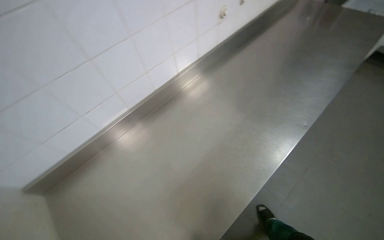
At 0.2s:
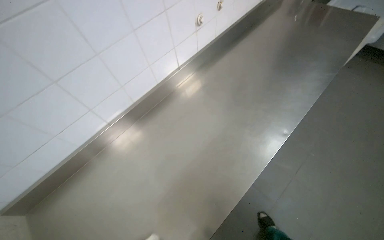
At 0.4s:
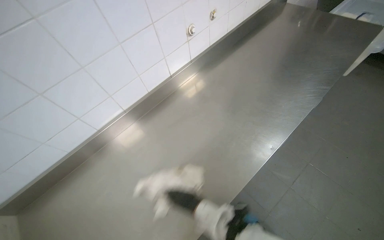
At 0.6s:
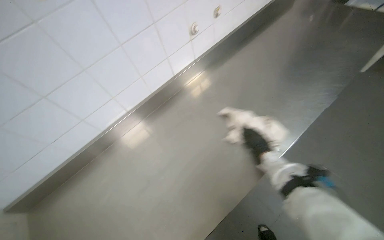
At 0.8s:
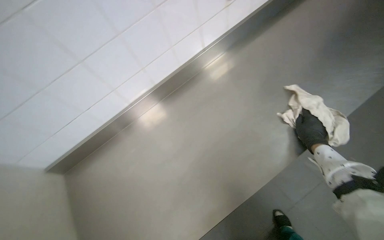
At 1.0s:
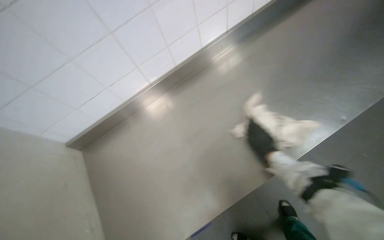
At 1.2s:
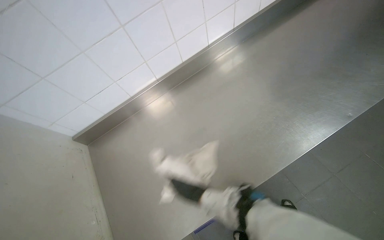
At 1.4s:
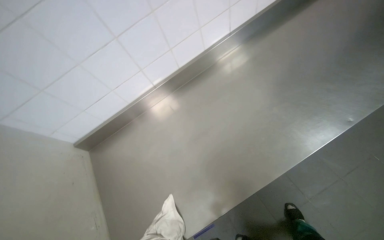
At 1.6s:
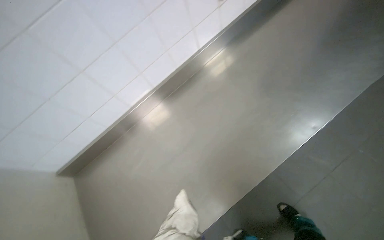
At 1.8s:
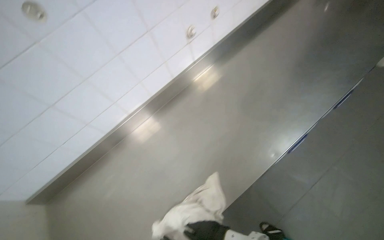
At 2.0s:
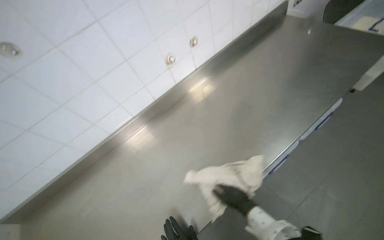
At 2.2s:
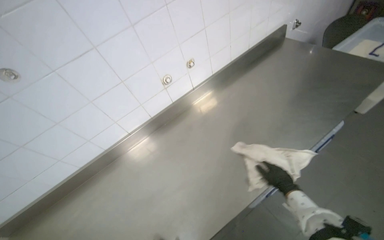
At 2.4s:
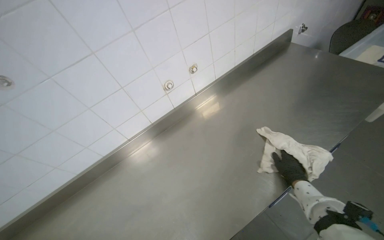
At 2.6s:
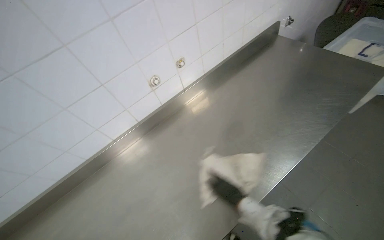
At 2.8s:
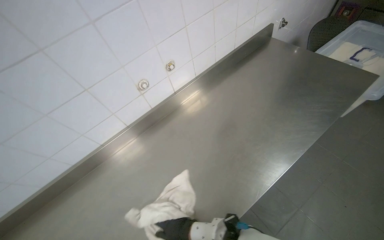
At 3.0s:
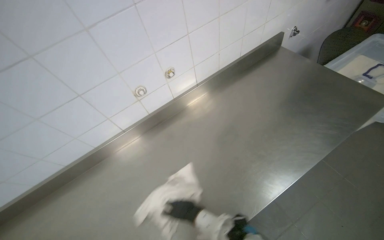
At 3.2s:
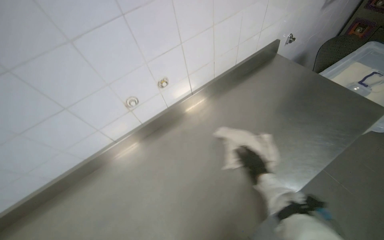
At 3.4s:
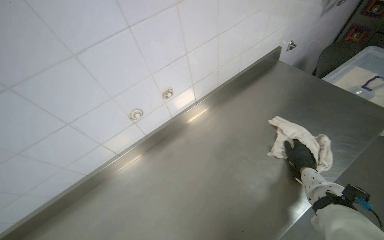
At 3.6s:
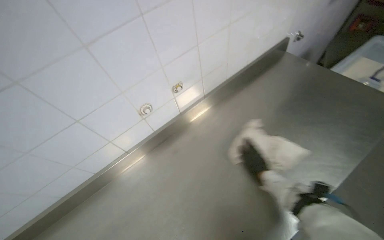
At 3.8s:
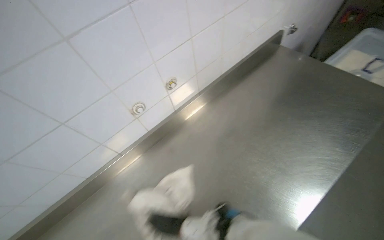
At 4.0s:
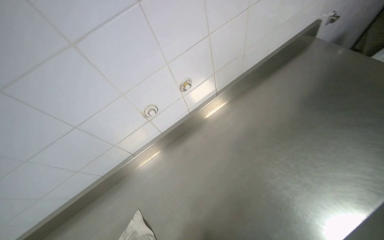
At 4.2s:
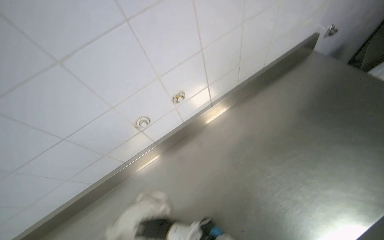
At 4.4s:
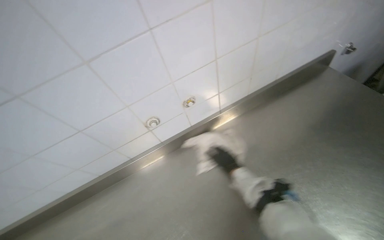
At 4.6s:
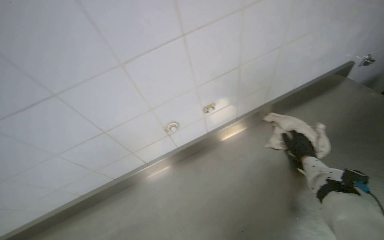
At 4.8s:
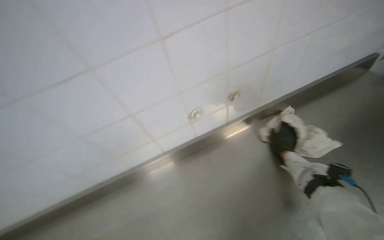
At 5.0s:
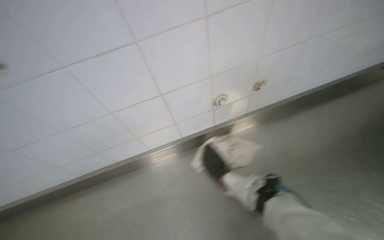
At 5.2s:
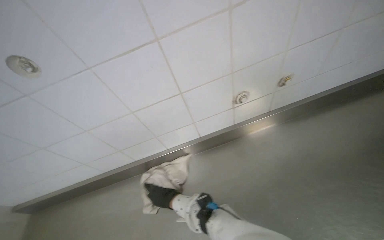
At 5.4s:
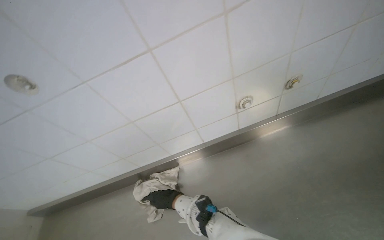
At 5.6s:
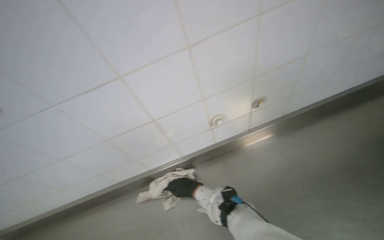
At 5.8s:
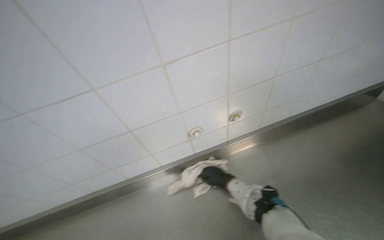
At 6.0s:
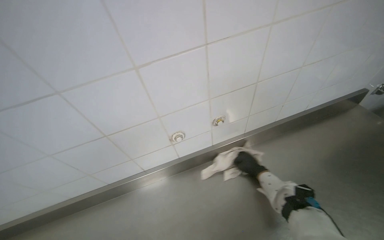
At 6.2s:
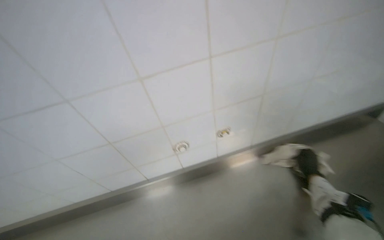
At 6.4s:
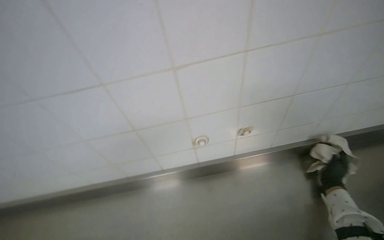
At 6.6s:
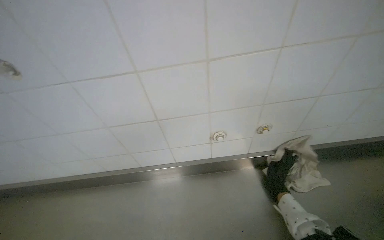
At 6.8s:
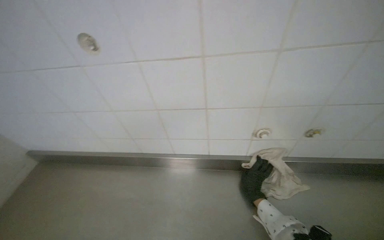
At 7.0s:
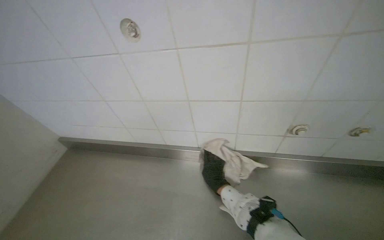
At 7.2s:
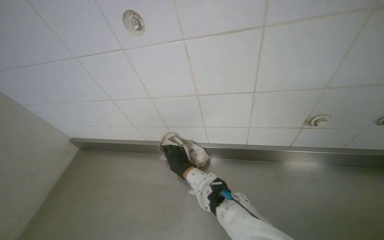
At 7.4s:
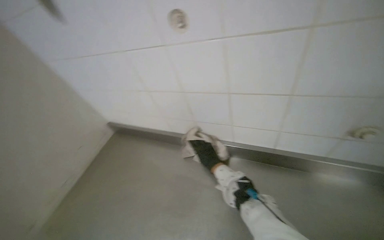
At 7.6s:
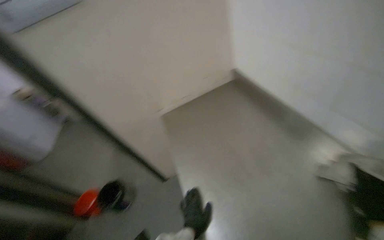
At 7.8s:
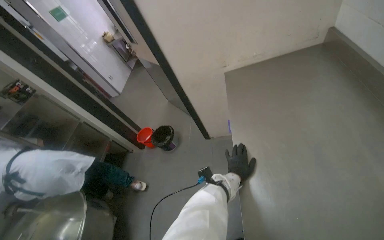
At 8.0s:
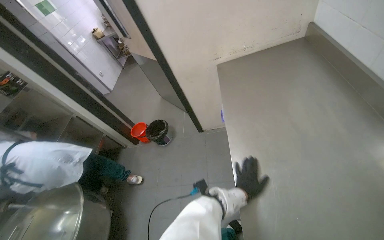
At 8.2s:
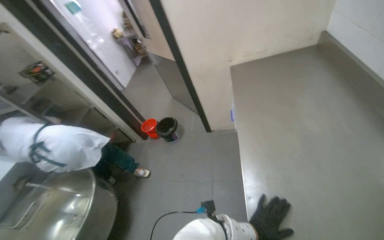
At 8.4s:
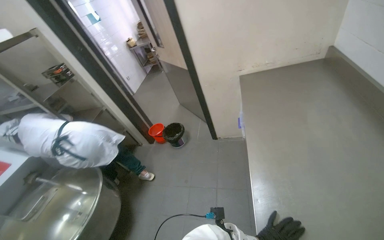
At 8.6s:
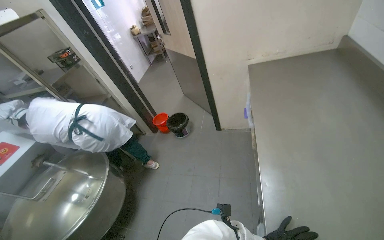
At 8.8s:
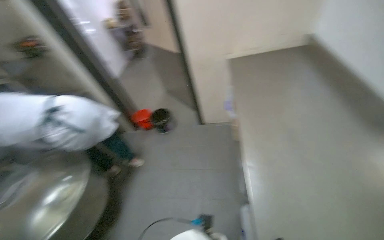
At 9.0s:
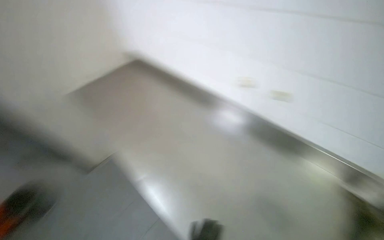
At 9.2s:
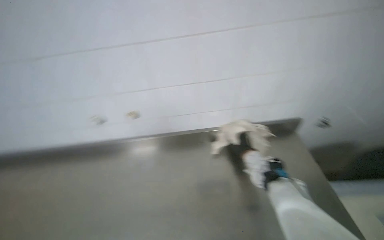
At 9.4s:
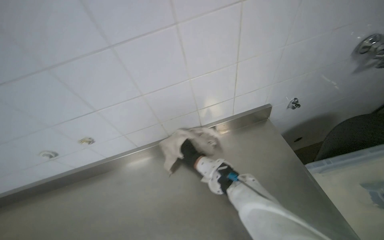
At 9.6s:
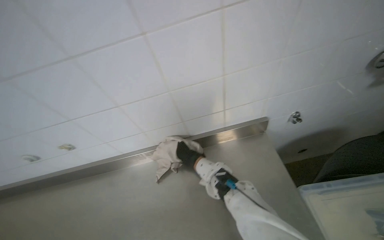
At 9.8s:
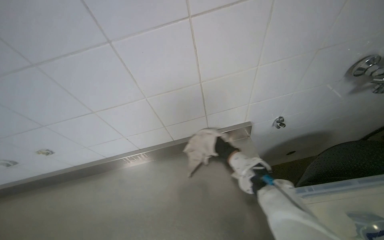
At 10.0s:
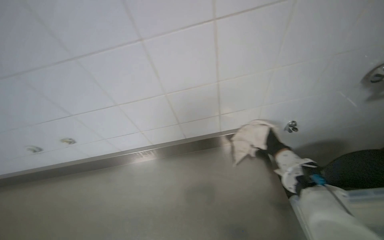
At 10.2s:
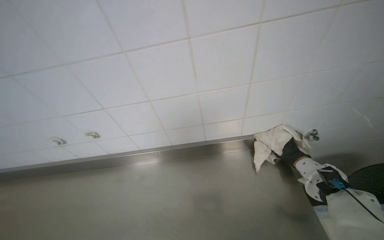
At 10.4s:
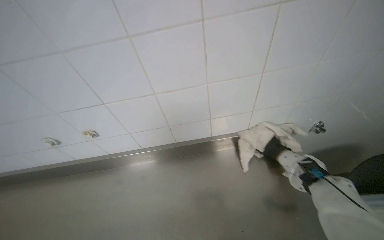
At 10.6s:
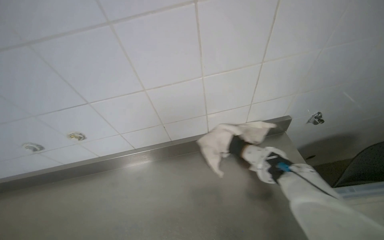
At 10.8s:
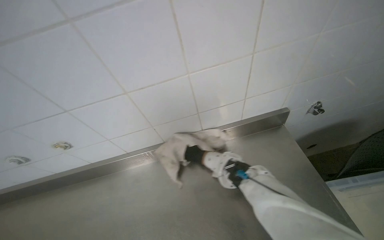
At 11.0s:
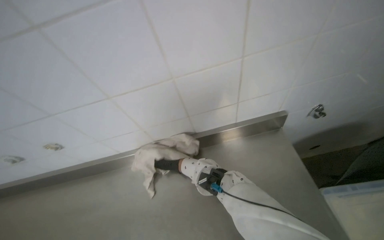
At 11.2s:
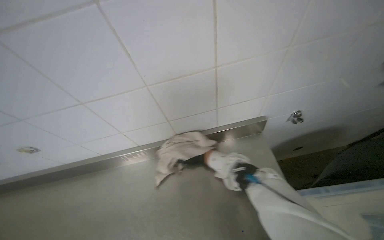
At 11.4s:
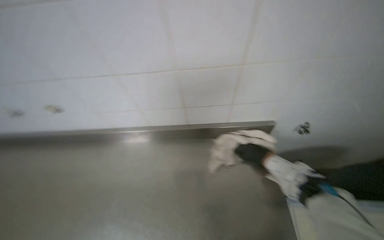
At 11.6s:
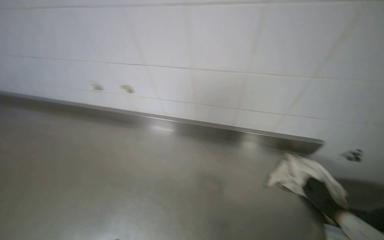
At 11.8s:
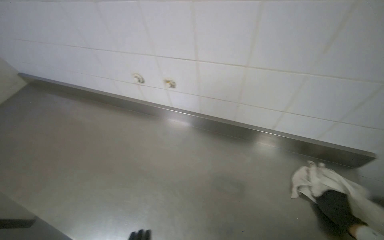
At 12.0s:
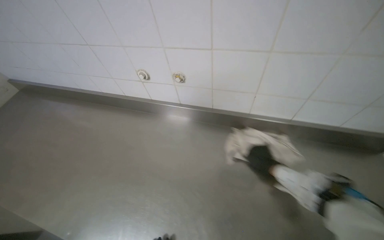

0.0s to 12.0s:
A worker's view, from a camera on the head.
Job: wiping surfaces.
The whole recording: Wiping metal counter. The worker wipes a long metal counter with a cloth.
6.0s to 7.6s: The head rotates some 40 degrees to the left.

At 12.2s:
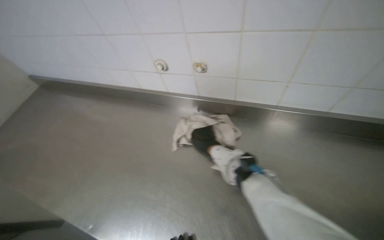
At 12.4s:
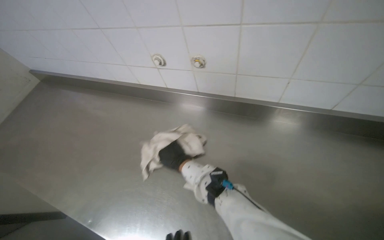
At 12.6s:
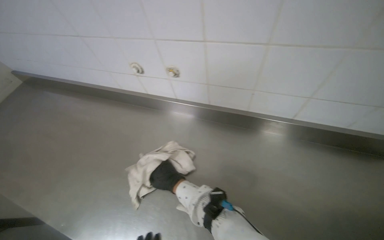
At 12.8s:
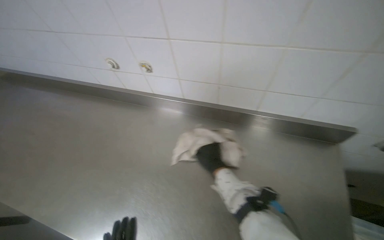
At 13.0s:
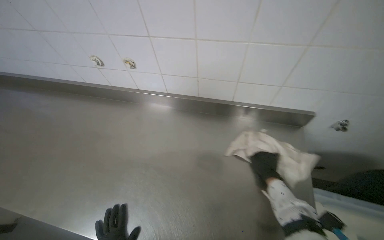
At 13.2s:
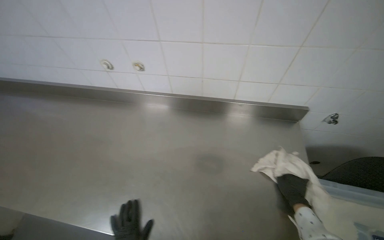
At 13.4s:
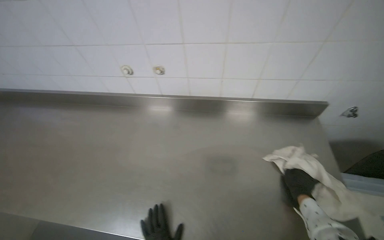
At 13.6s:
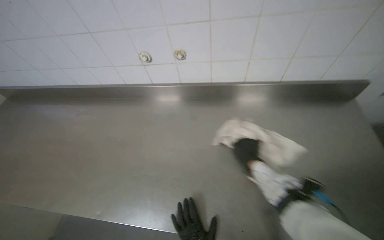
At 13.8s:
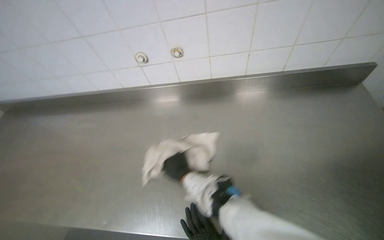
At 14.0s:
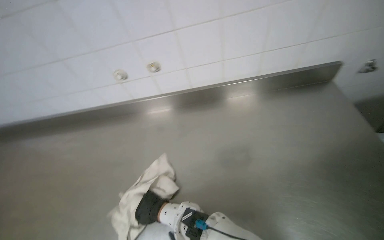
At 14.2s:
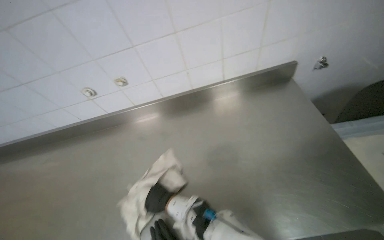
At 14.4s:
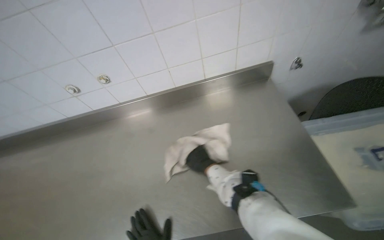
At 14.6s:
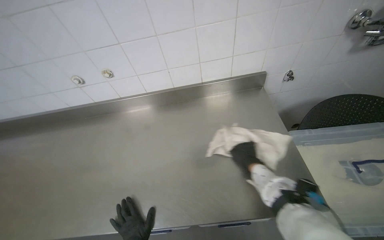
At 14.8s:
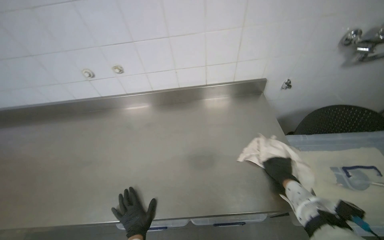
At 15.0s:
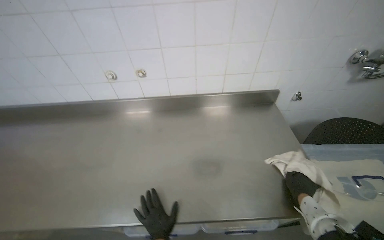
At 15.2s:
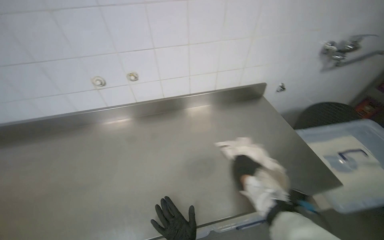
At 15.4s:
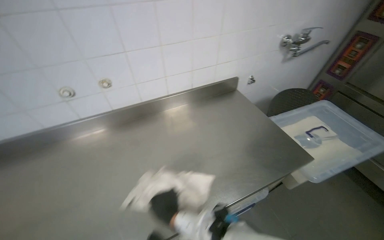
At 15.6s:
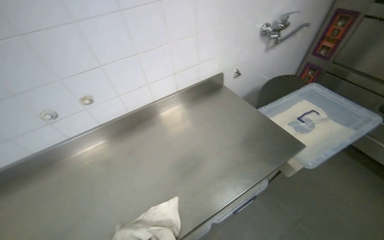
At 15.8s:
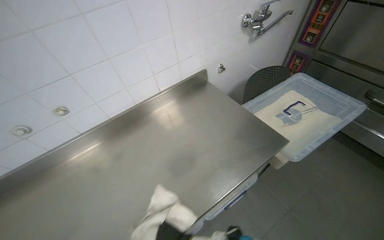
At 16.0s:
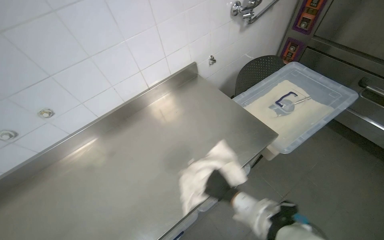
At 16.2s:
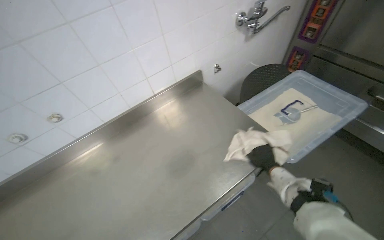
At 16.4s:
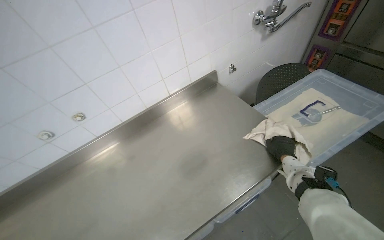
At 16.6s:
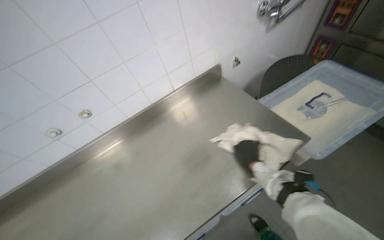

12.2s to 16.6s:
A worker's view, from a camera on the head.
Job: wiping surfaces.
The whole recording: Wiping metal counter. The worker wipes a long metal counter with a cloth.
12.2s to 13.6s: The head rotates roughly 20 degrees to the left. The right hand goes left and right, approximately 50 cm each way, reversing 2 times.
13.6s to 15.2s: The wearer looks about 20 degrees further to the right. The camera pitches upward, by roughly 15 degrees. The right hand swings left and right, approximately 50 cm each way, with 2 reversals.

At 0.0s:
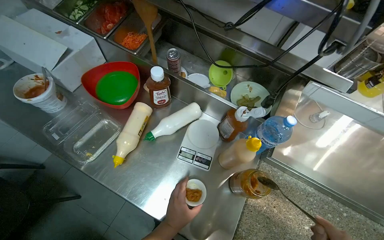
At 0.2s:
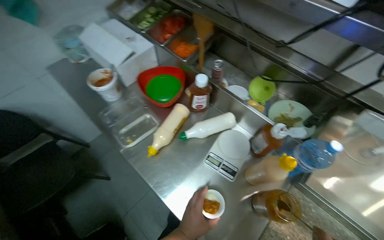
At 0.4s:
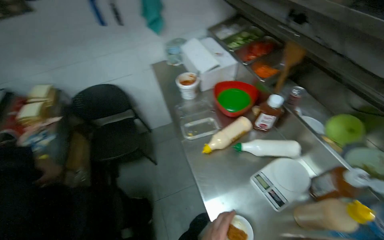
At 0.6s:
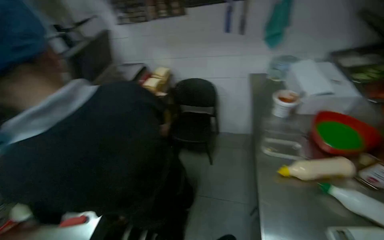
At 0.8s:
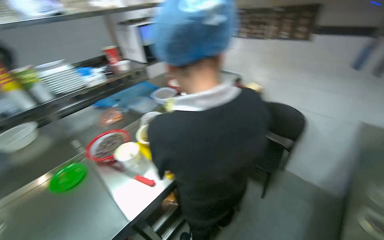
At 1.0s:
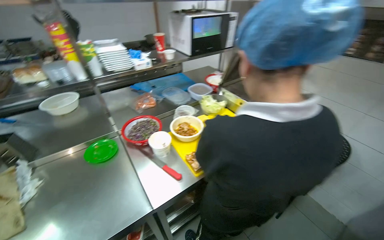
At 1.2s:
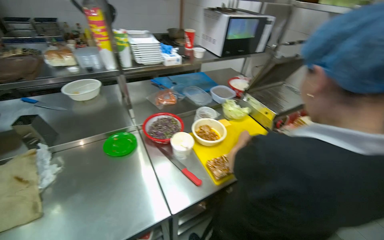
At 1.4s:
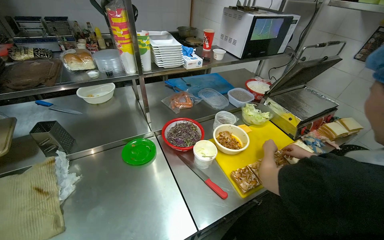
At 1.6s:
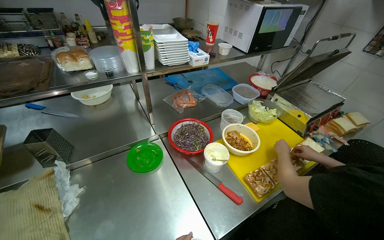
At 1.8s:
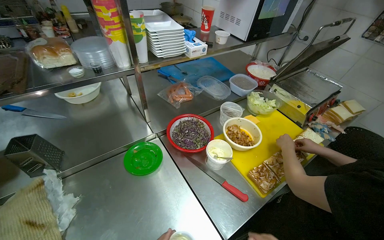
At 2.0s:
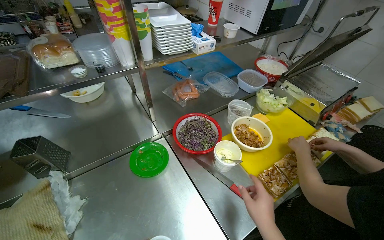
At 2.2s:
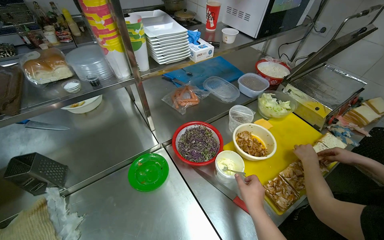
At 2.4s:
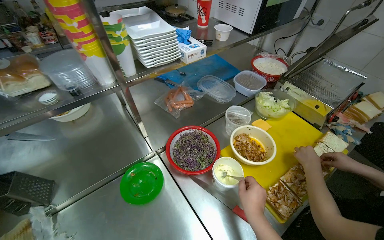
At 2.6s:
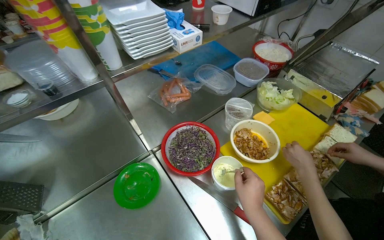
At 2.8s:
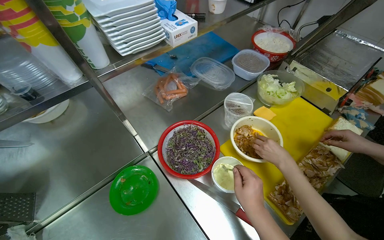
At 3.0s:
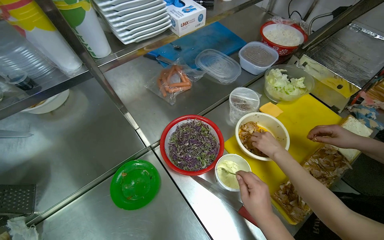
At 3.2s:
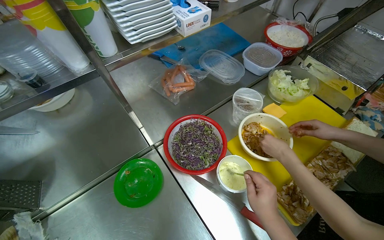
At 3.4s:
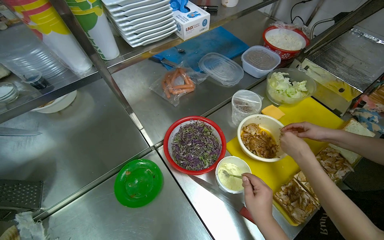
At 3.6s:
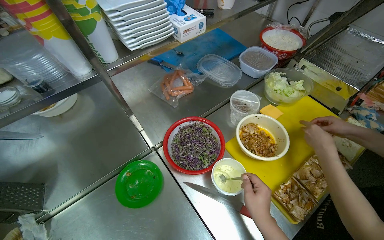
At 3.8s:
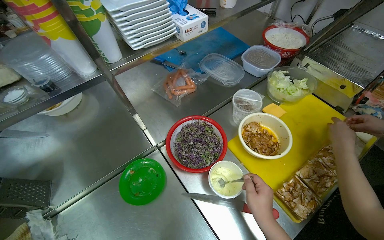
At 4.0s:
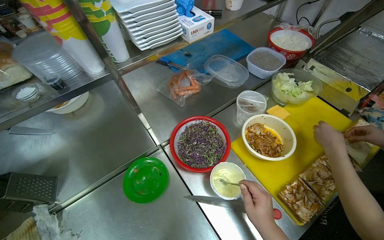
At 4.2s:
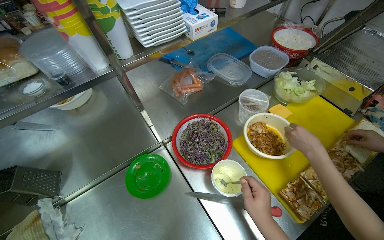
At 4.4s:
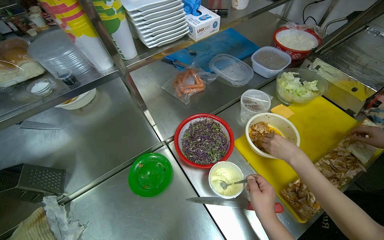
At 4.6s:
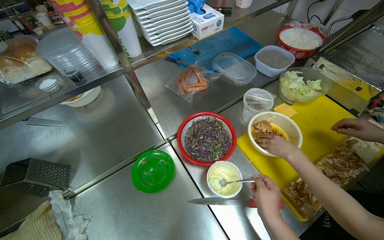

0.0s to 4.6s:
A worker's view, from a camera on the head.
Job: preparing food.
The whole recording: Preparing side dish in cup. The worker adds sauce to food and places fries into a cup.
0.0s to 1.6s: The wearer moves approximately 1 m. The wearer looks approximately 125 degrees further to the left.
1.6s to 3.0s: The camera pitches downward, by some 15 degrees.
